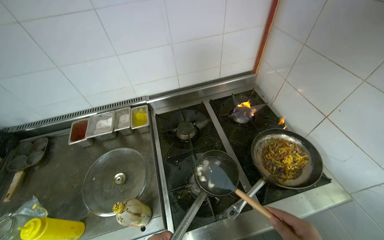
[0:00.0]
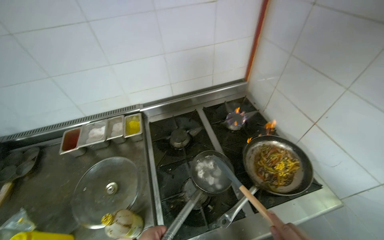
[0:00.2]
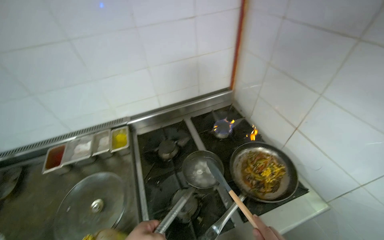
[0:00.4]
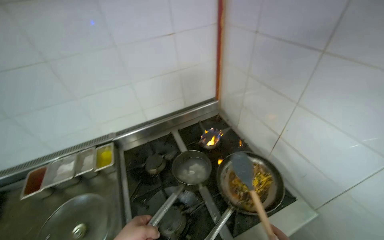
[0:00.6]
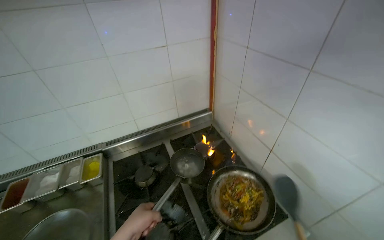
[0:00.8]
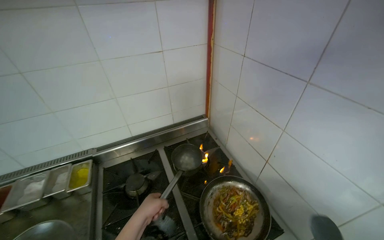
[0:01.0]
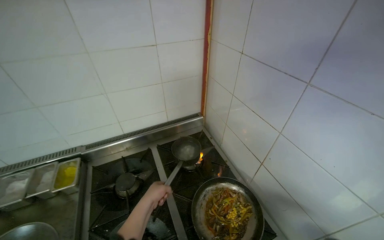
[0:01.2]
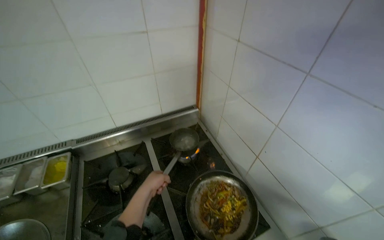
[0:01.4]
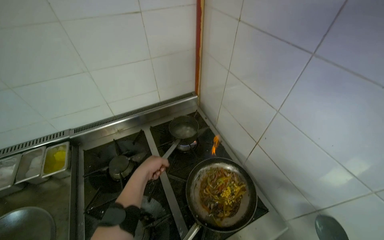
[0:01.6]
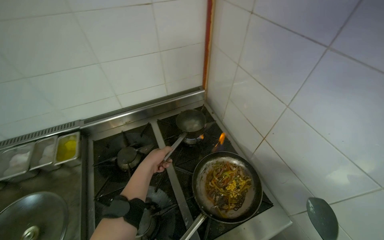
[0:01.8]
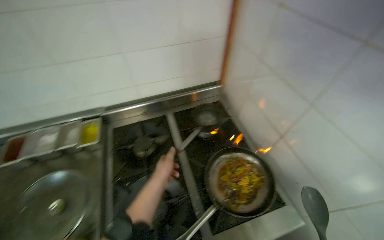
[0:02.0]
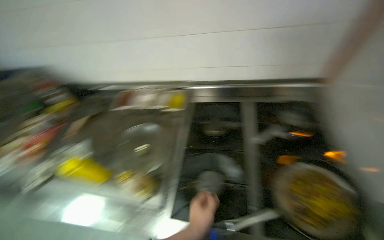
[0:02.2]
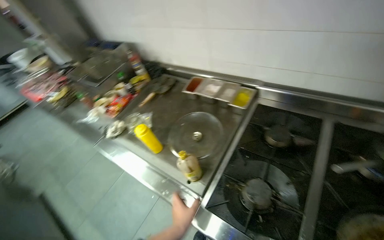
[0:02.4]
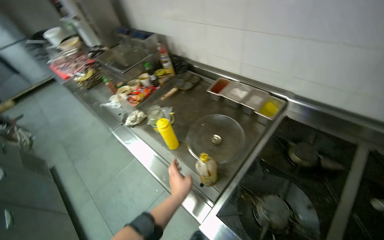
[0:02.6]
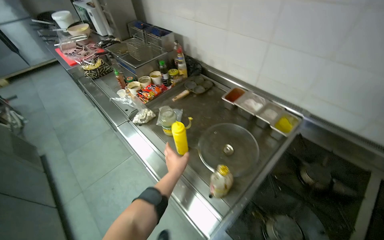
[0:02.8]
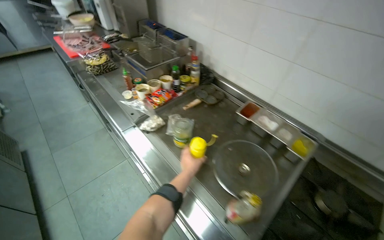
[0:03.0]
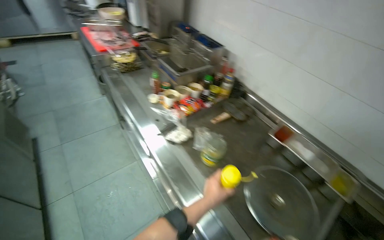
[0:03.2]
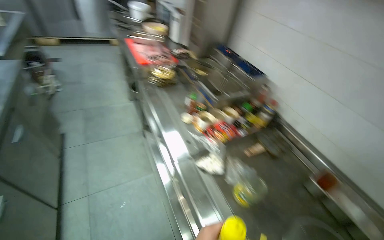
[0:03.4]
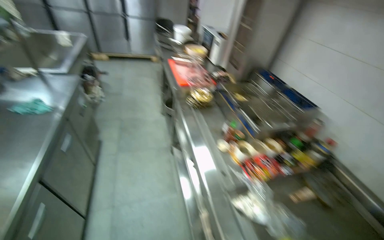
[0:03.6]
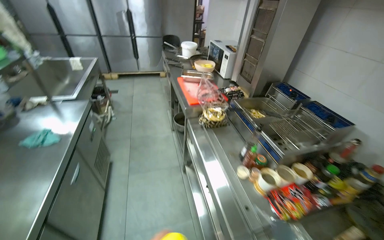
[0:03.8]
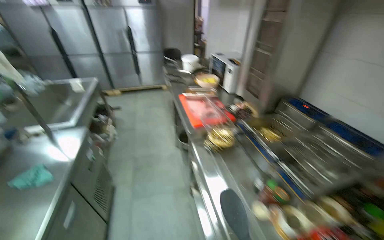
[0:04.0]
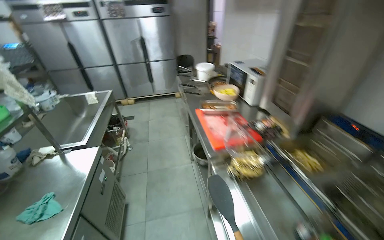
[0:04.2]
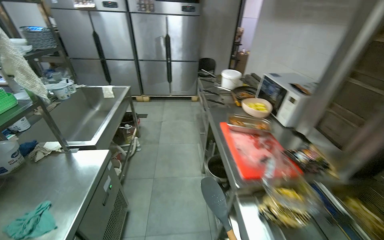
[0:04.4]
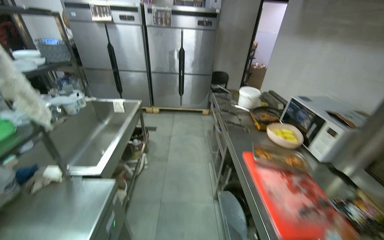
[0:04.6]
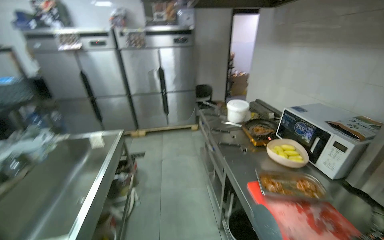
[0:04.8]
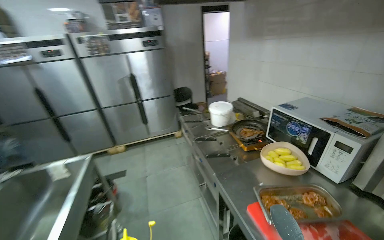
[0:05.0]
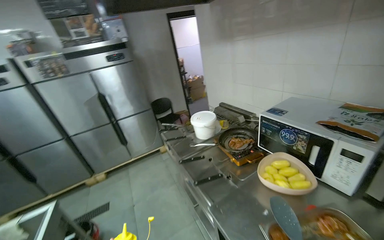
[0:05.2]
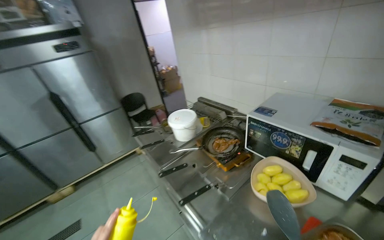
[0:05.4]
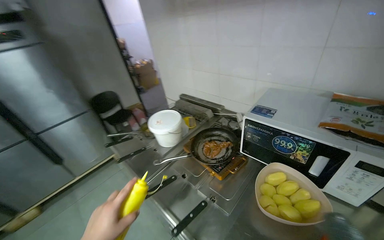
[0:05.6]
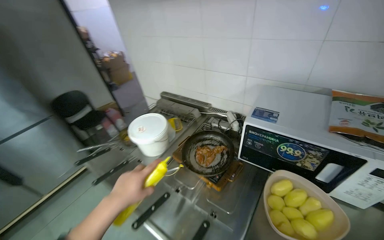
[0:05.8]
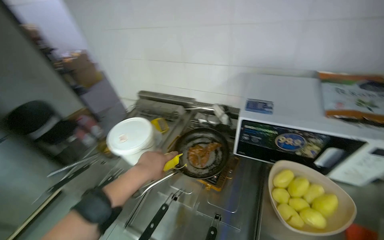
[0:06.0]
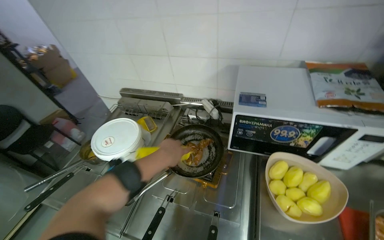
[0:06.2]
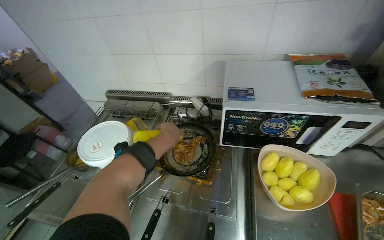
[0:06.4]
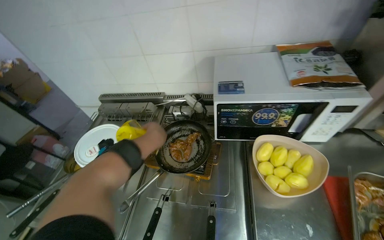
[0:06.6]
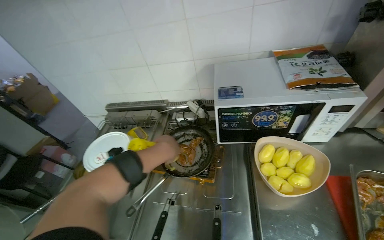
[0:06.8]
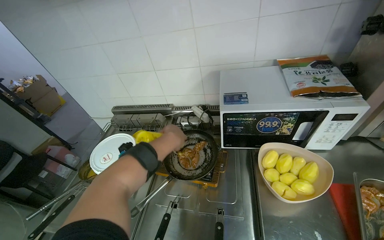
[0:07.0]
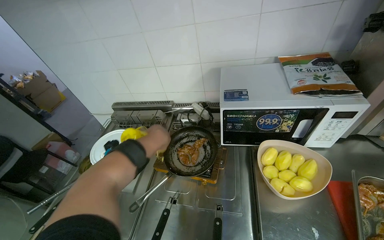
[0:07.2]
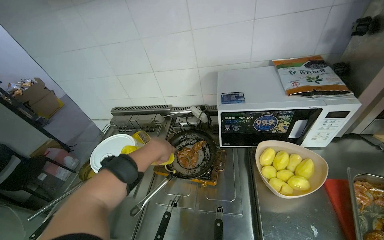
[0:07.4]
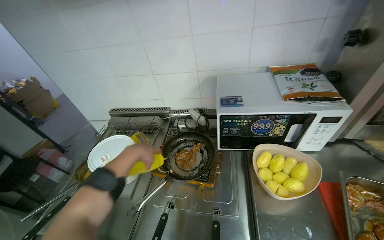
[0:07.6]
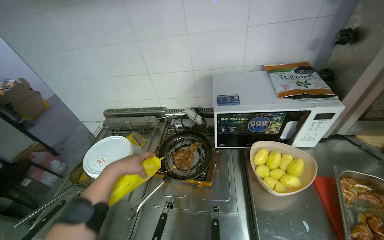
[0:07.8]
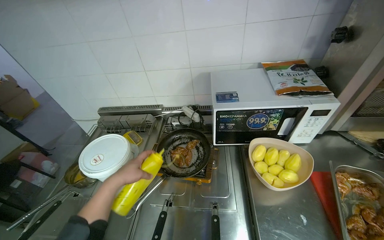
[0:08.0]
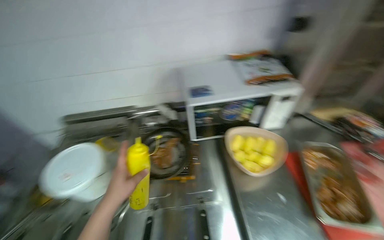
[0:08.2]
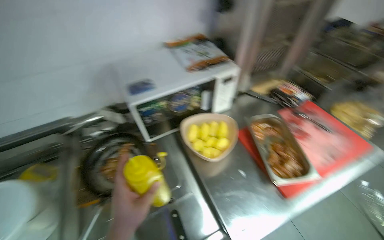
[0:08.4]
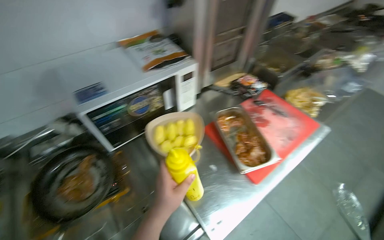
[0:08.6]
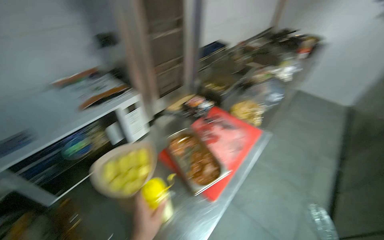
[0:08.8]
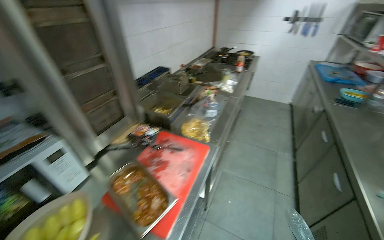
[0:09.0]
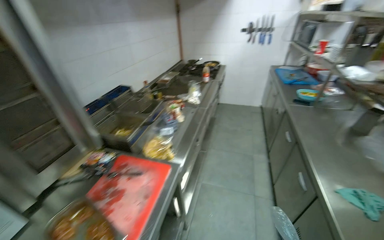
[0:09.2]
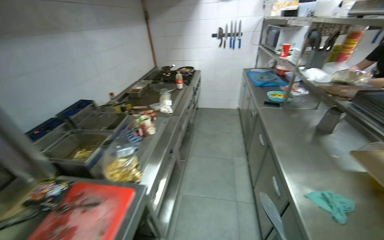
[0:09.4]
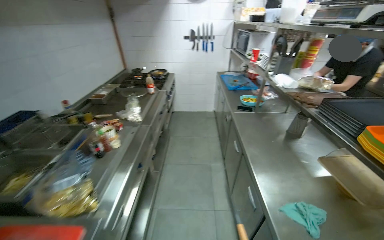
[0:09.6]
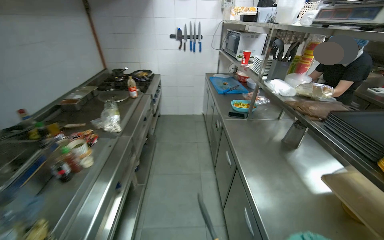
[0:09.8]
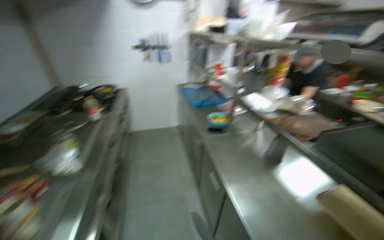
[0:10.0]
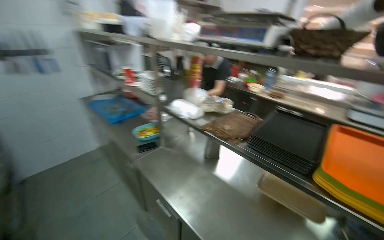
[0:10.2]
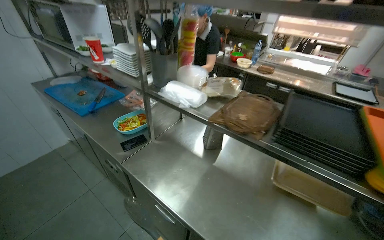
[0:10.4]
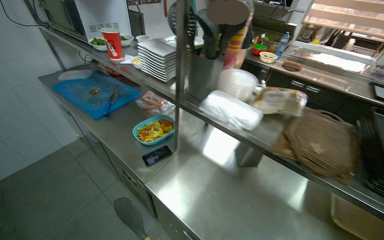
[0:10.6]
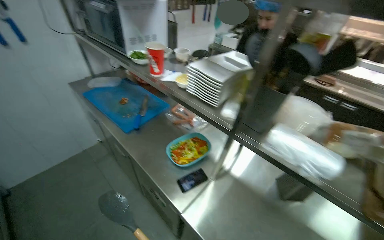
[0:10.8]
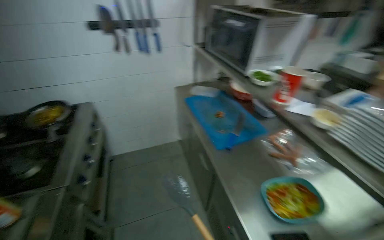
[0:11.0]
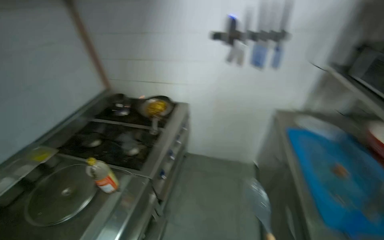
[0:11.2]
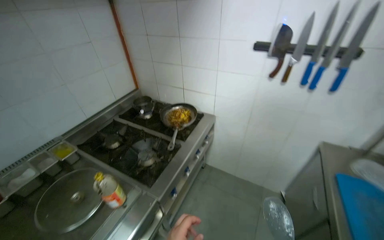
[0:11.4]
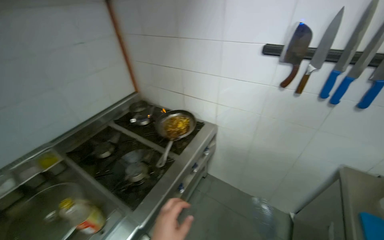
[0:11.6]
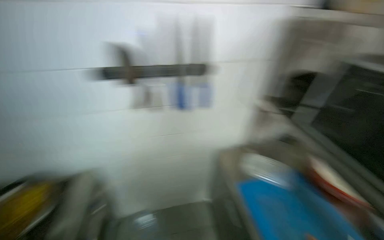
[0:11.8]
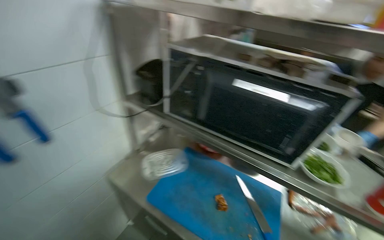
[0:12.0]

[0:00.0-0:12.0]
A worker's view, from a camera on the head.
Job: cooking food.
The whole recording: Cooking ingredients in pan. The worker adds various ingredients to a pan on the stove and stirs them while cooking.
1.6 to 3.0 s: The head travels roughly 60 cm. The head turns to the left by about 70 degrees.
3.0 to 4.4 s: The wearer moves roughly 1 m. The wearer looks some 35 degrees further to the left. The wearer looks some 20 degrees further upward.
4.4 to 6.0 s: The camera travels about 1.5 m. The head rotates approximately 80 degrees to the right.
7.6 to 9.0 s: The head turns to the right by roughly 75 degrees.
9.0 to 10.4 s: The camera travels roughly 1 m. The wearer looks about 80 degrees further to the right.
10.4 to 12.0 s: The camera travels approximately 1.5 m.

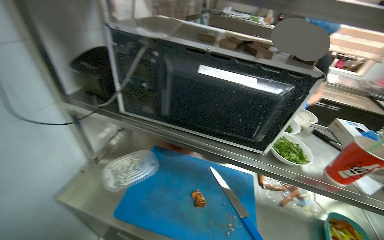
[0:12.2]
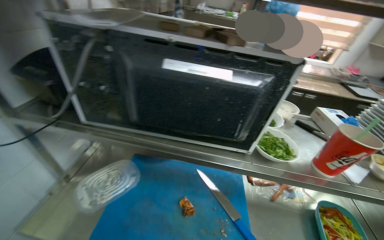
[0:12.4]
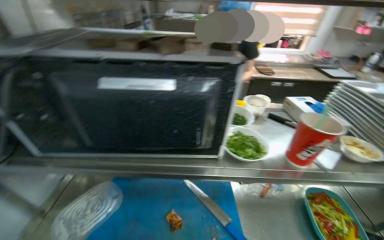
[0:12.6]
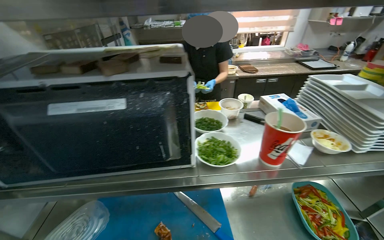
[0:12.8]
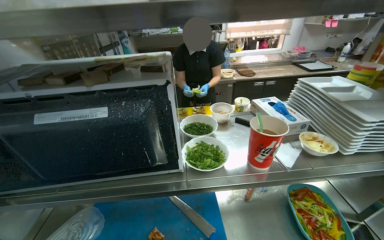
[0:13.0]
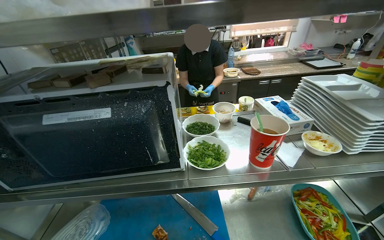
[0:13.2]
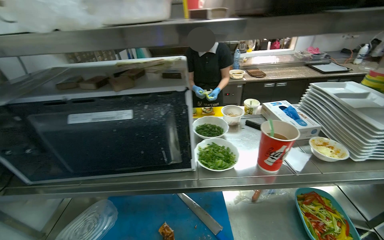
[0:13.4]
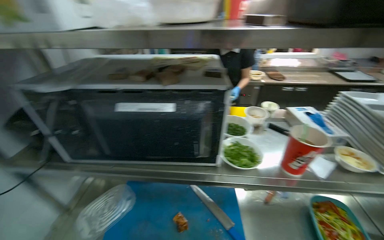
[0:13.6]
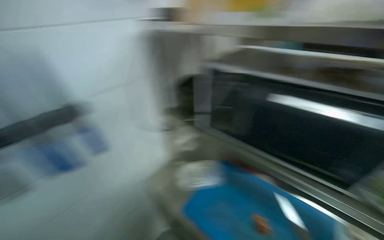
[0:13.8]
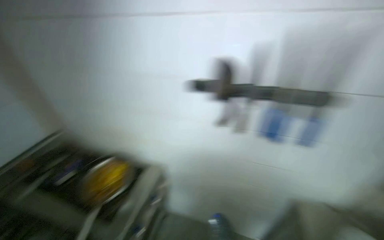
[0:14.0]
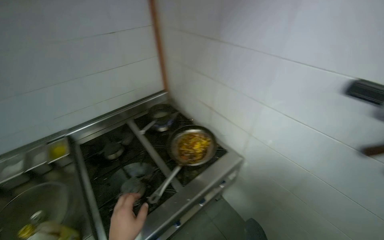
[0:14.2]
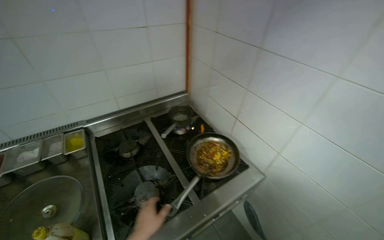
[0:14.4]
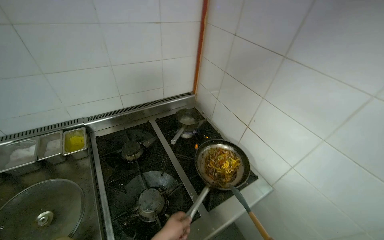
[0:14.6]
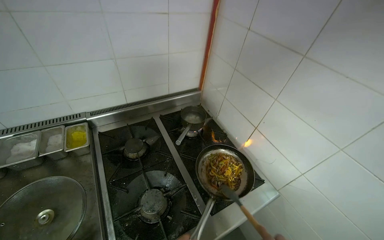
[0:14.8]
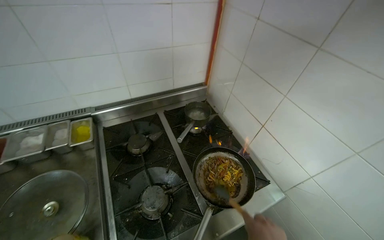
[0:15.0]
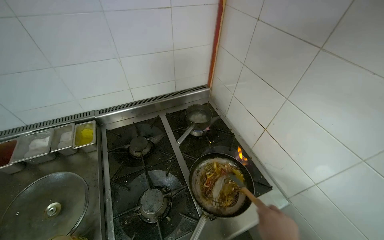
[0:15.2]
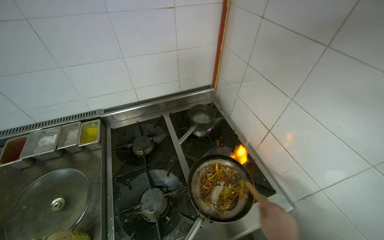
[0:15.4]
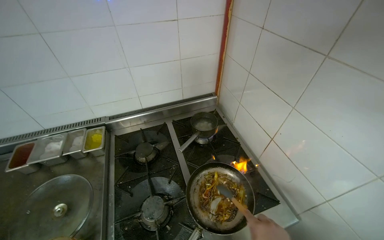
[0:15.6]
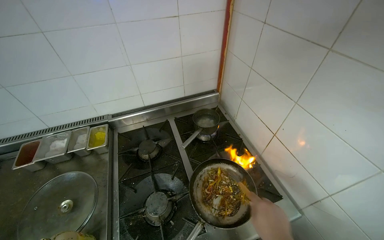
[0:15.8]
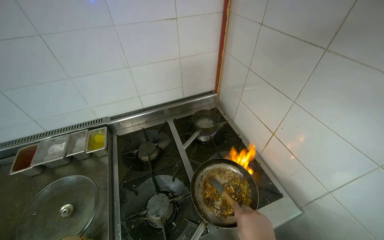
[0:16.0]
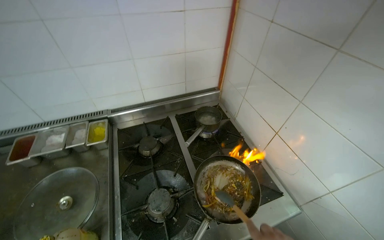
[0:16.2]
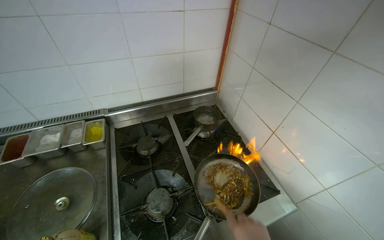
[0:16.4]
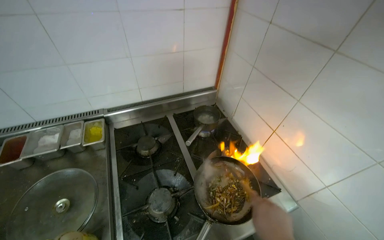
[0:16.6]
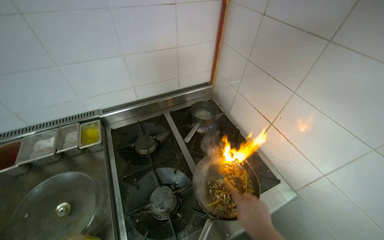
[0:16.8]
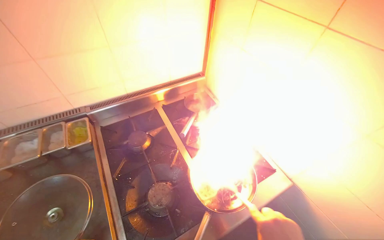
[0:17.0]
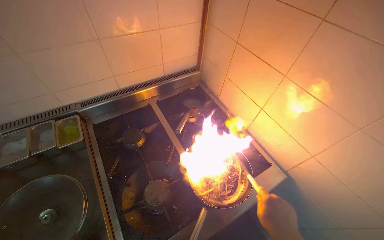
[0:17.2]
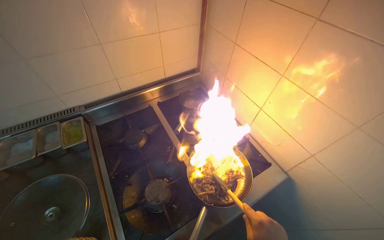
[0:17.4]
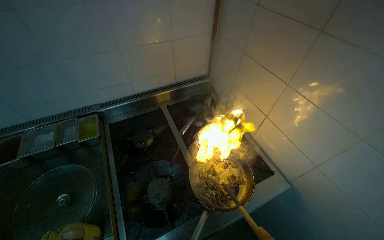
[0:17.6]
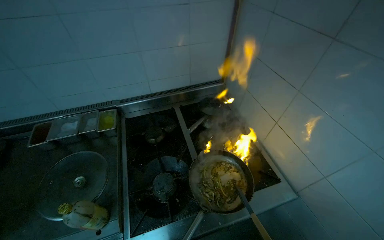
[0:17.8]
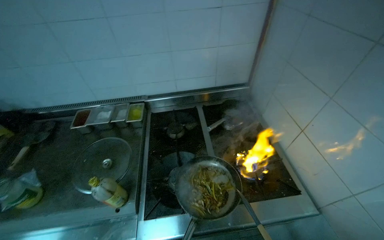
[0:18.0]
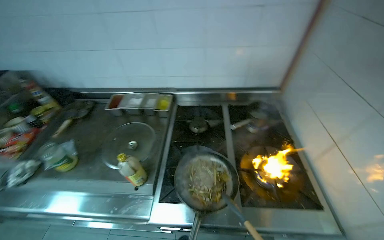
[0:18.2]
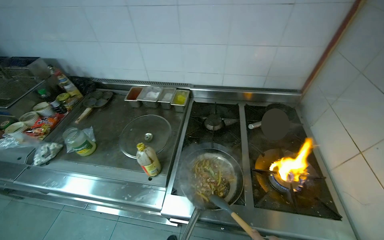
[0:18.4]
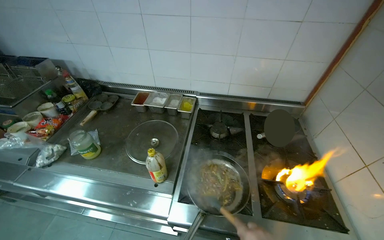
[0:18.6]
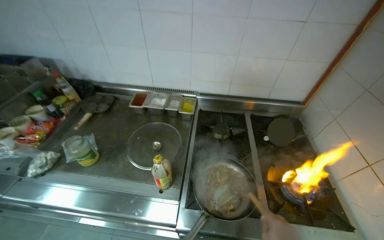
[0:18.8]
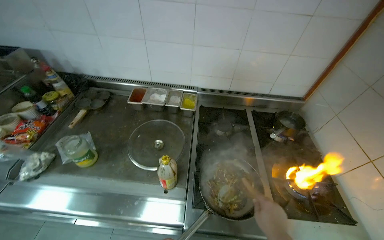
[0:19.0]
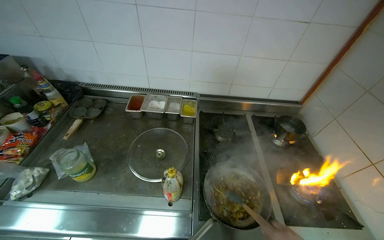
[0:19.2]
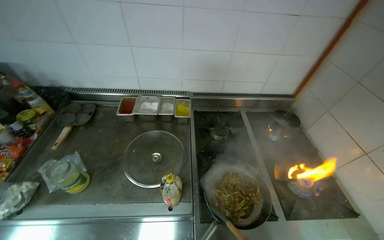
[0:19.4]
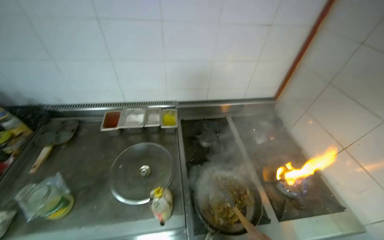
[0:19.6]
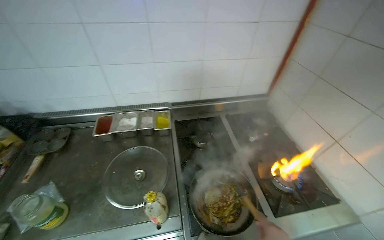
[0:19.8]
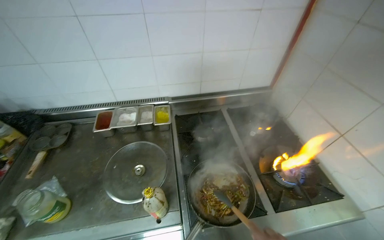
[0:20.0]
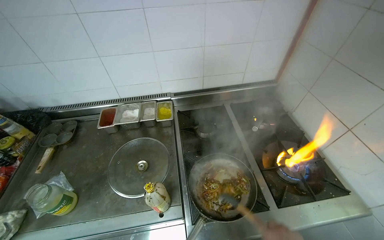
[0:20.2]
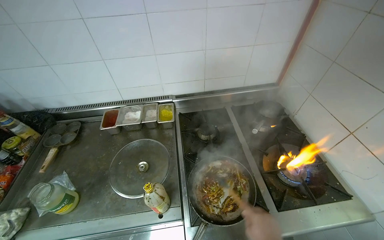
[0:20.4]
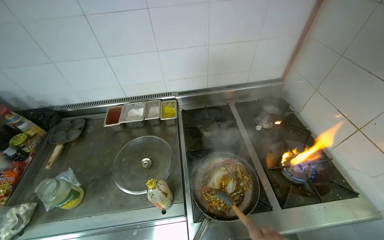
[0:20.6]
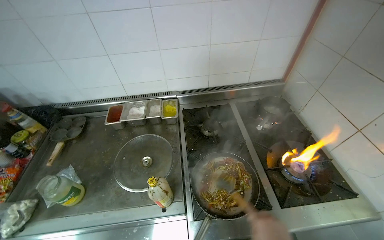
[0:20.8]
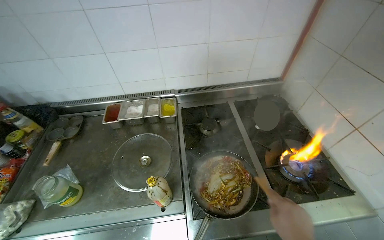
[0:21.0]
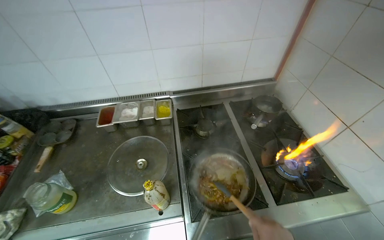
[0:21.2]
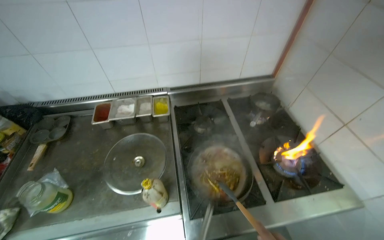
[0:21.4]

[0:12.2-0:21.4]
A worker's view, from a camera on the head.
Job: cooking food.
The whole recording: Cooking ingredients in pan. The worker adds various ingredients to a pan on the stove and stirs them while cooking.
12.2 to 13.8 s: The camera sweeps to the left, by some 25 degrees.
13.8 to 15.2 s: The wearer moves roughly 50 cm. The head rotates approximately 90 degrees to the left.
16.8 to 18.4 s: The head rotates some 35 degrees to the left.
18.4 to 19.8 s: The wearer's head swings about 20 degrees to the right.
